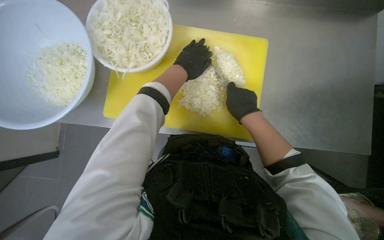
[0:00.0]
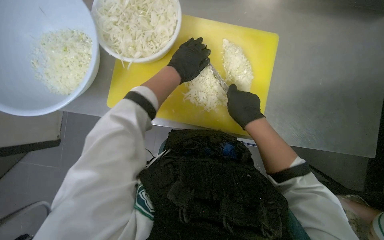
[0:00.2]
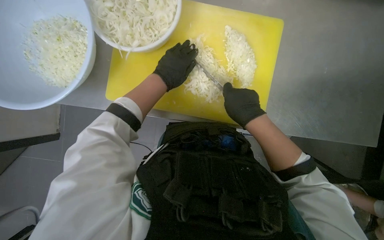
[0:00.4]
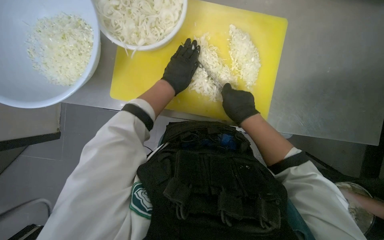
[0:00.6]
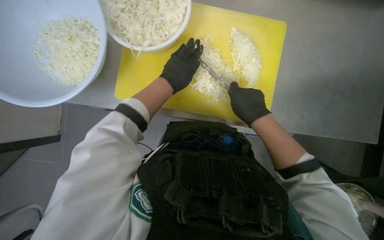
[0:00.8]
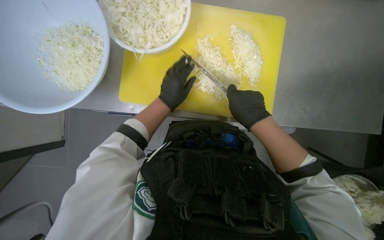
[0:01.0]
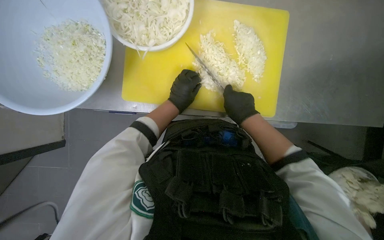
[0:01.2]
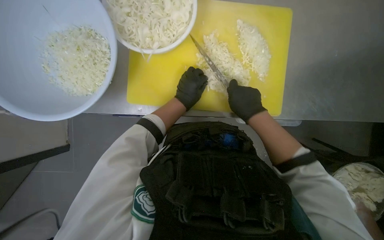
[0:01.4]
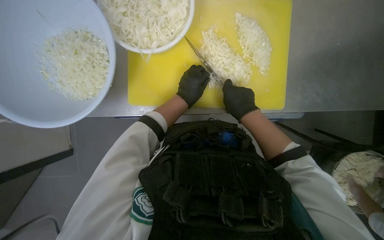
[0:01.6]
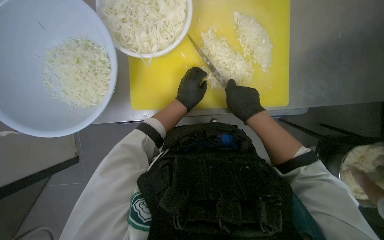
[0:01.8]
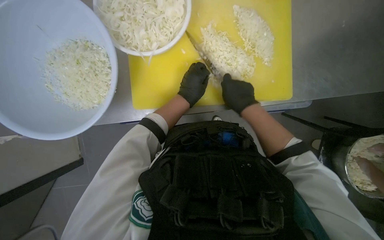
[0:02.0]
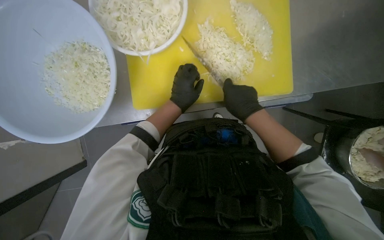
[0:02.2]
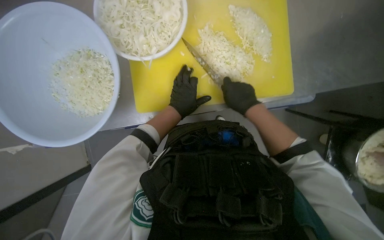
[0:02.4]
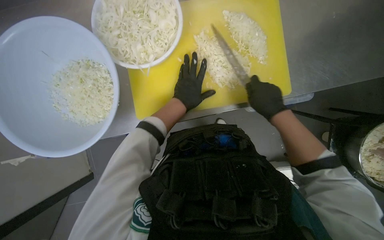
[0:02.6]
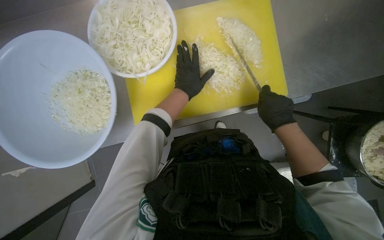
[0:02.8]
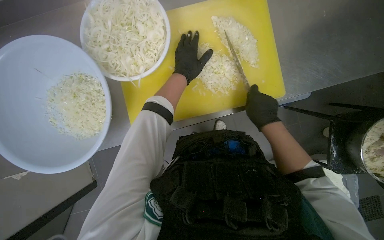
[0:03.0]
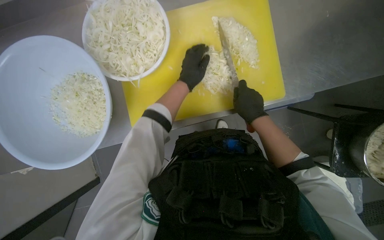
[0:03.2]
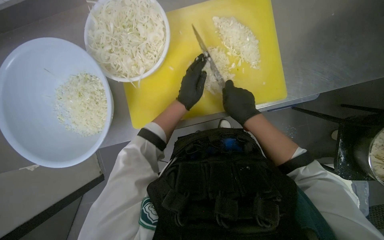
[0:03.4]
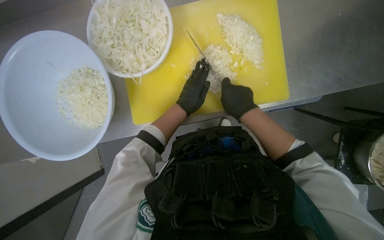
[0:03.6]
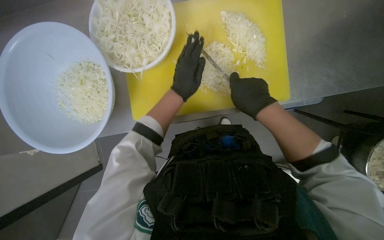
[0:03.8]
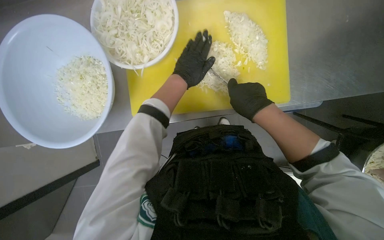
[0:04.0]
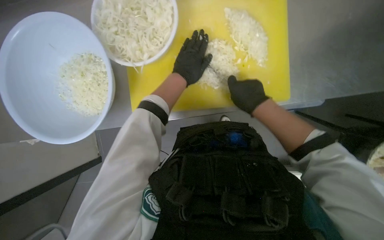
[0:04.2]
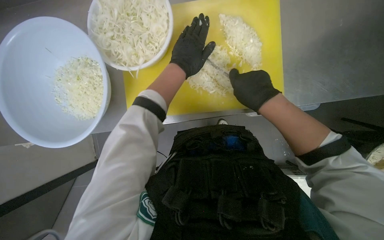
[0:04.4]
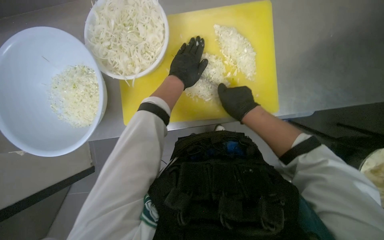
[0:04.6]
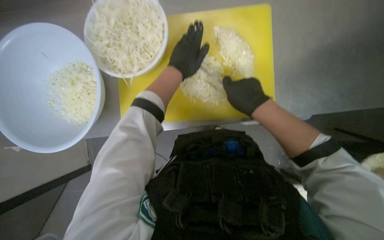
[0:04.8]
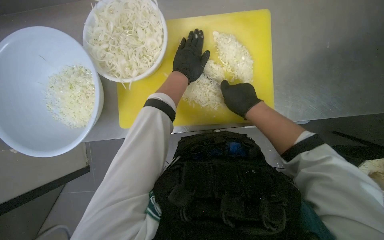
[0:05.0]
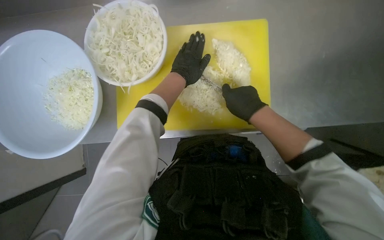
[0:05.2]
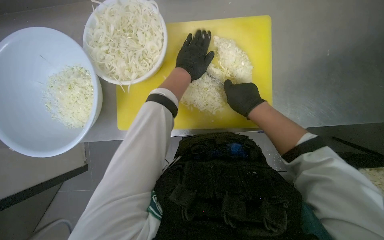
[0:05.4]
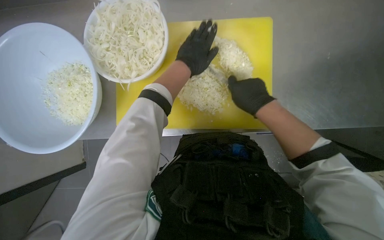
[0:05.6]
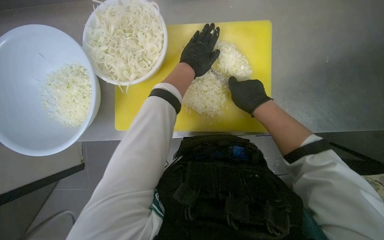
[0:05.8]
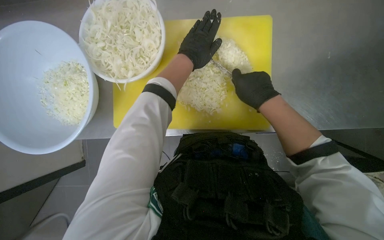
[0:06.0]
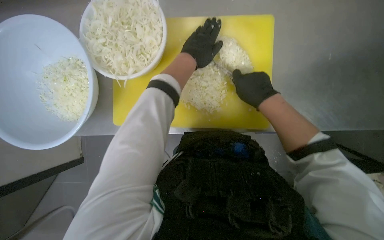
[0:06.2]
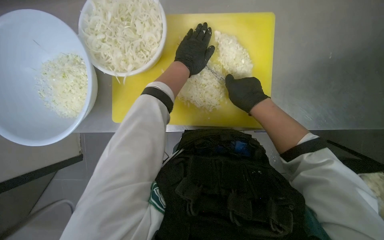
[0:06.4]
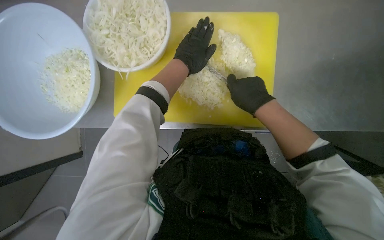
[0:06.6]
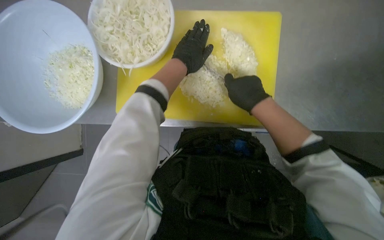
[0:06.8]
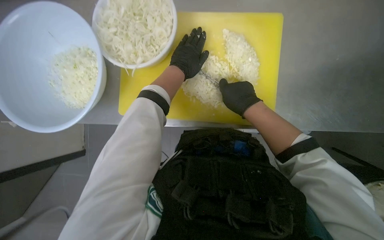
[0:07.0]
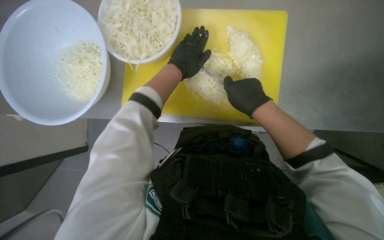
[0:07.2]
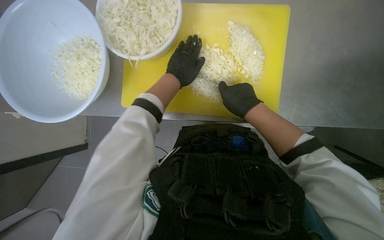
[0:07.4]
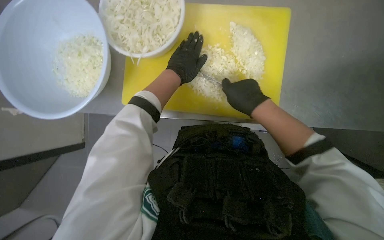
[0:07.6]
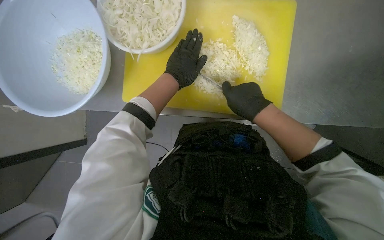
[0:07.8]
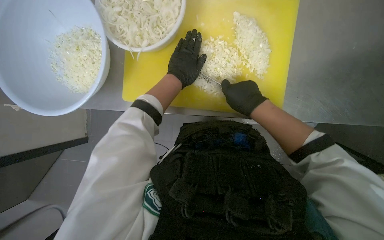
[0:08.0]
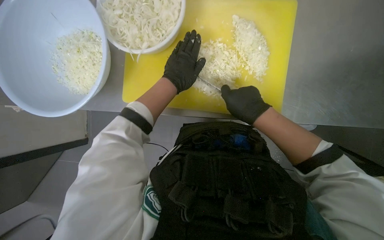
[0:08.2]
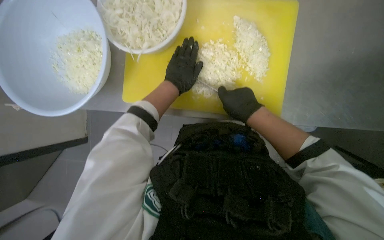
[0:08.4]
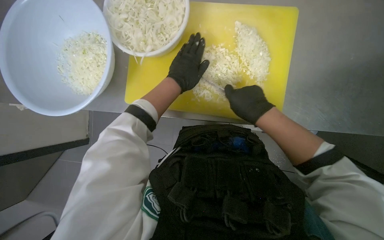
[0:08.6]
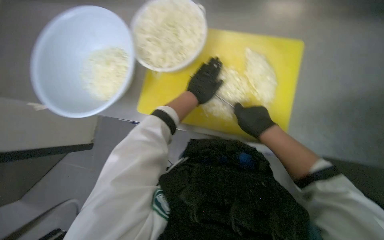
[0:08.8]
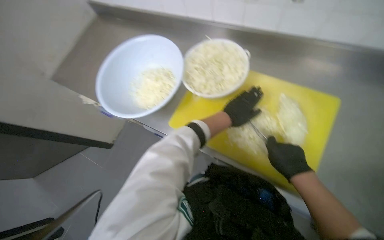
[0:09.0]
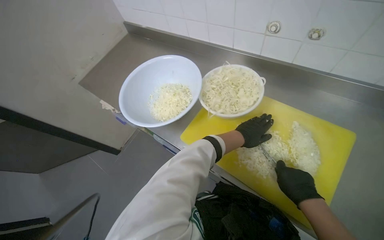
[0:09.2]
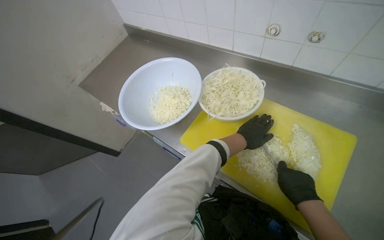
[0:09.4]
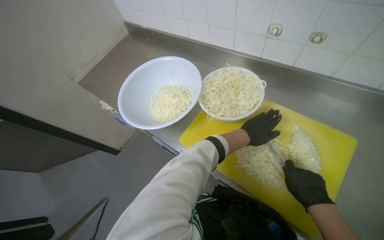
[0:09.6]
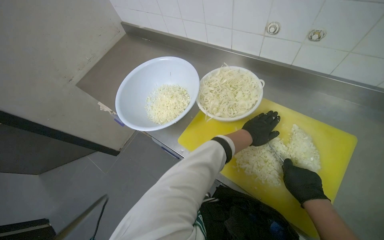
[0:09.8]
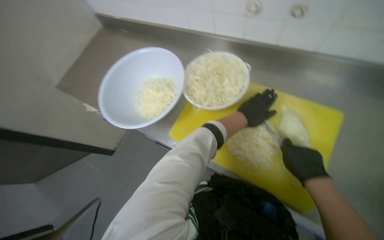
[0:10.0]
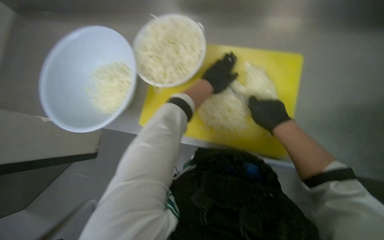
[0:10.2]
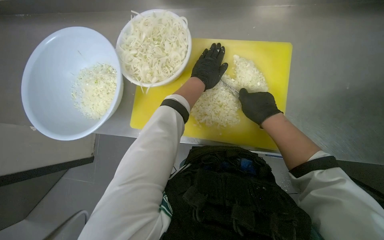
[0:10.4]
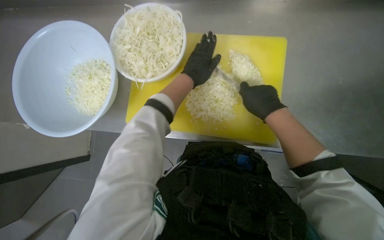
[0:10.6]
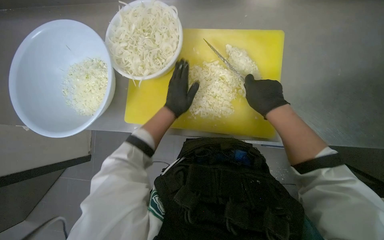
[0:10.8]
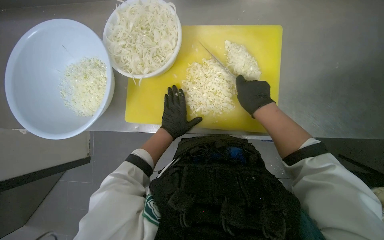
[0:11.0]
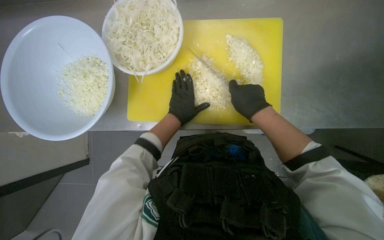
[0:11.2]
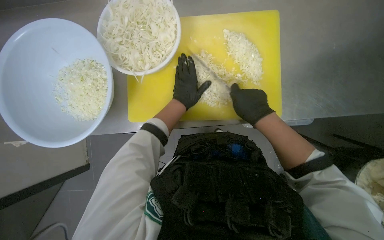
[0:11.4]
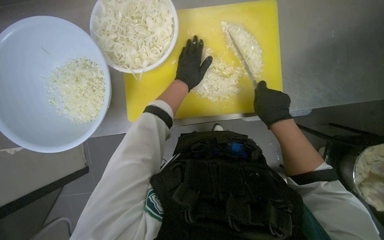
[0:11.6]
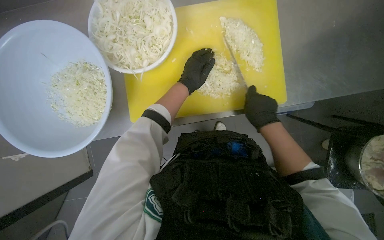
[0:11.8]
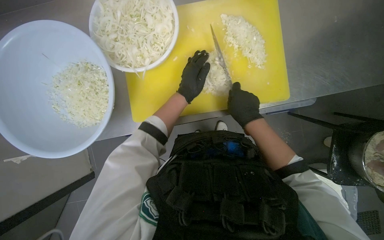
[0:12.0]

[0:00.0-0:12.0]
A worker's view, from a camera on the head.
Job: preparing food.
The whole recording: Chopping onions. The worker continues chopping onions on a yellow cutting board, then transfers them to a bowl and gets more onions to chop.
0:00.0 to 0:01.6: The left hand travels down the picture by approximately 15 cm.
0:01.6 to 0:03.0: The left hand heads up the picture, covering approximately 10 cm.
0:04.4 to 0:06.0: The hands make small movements and keep their place.
0:10.4 to 0:12.0: The left hand travels down the picture and back again, approximately 20 cm each way.

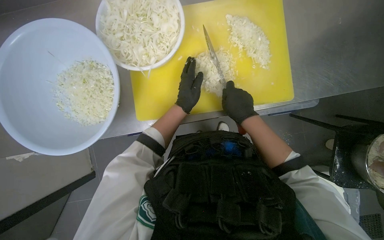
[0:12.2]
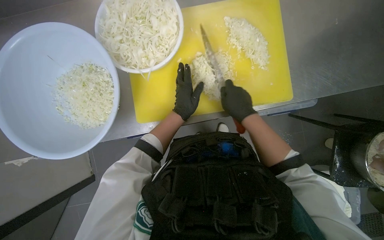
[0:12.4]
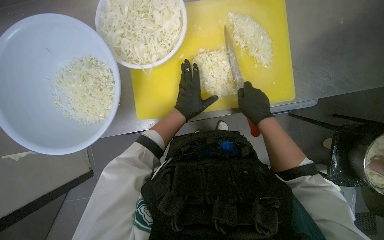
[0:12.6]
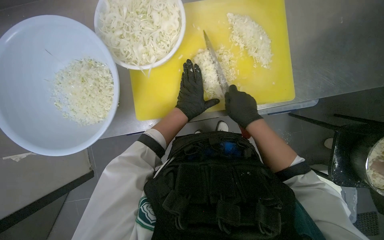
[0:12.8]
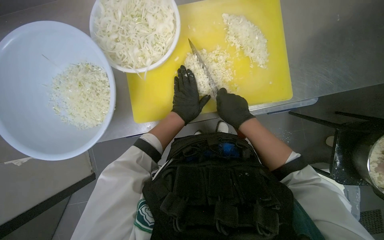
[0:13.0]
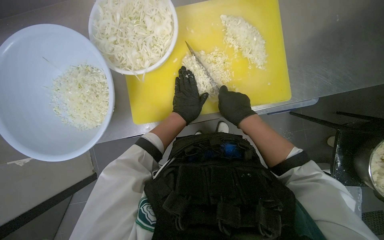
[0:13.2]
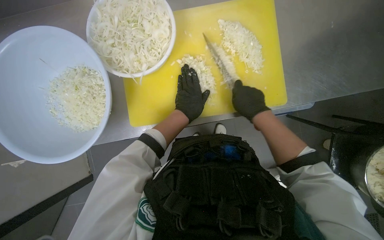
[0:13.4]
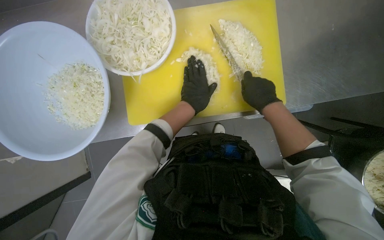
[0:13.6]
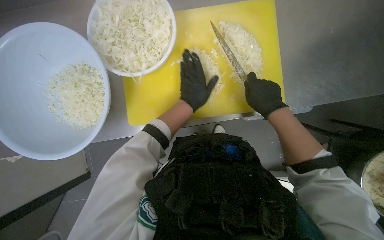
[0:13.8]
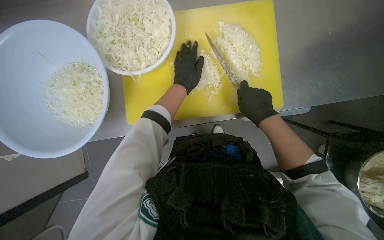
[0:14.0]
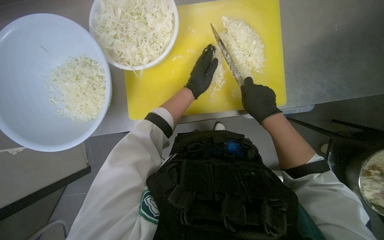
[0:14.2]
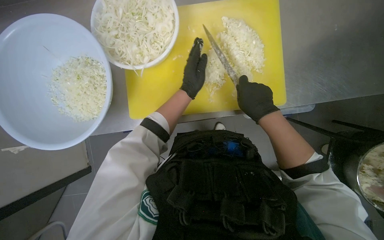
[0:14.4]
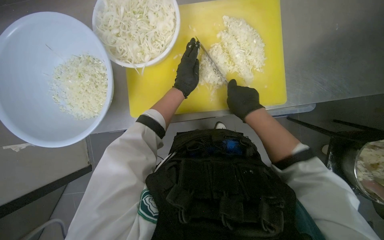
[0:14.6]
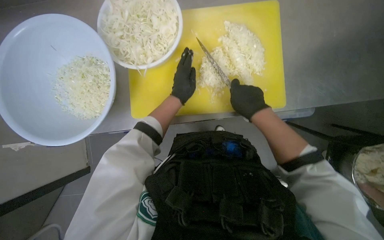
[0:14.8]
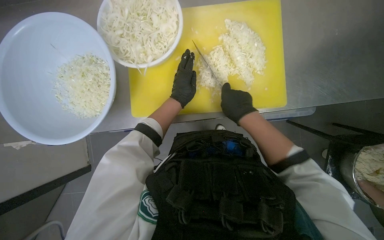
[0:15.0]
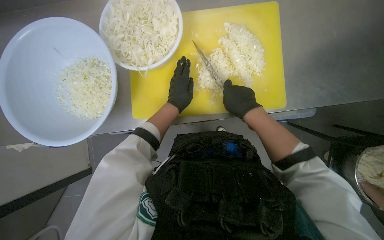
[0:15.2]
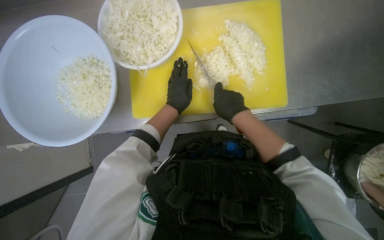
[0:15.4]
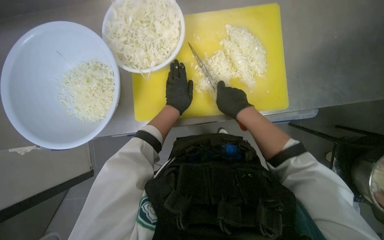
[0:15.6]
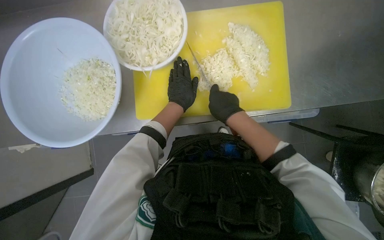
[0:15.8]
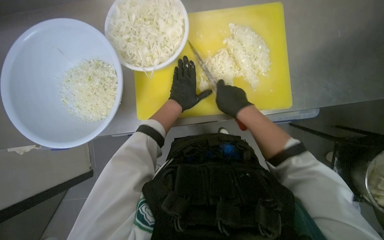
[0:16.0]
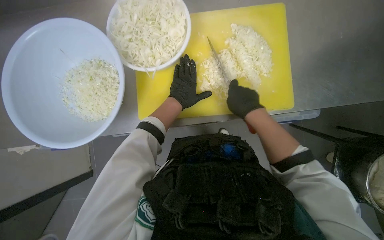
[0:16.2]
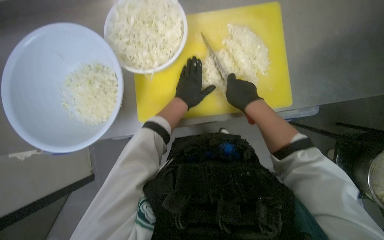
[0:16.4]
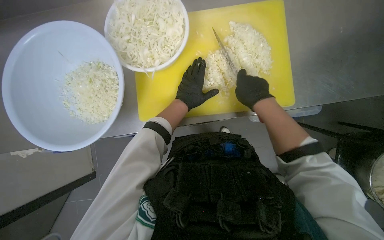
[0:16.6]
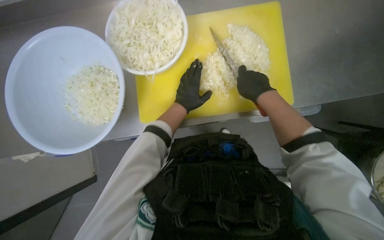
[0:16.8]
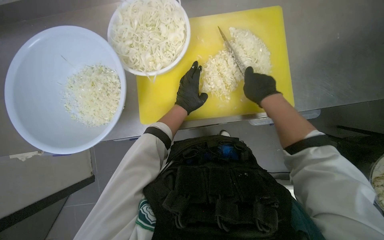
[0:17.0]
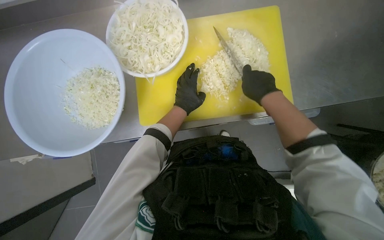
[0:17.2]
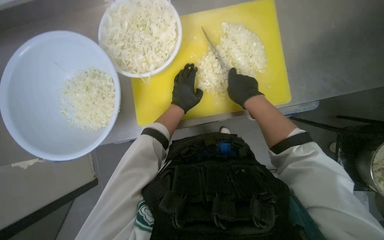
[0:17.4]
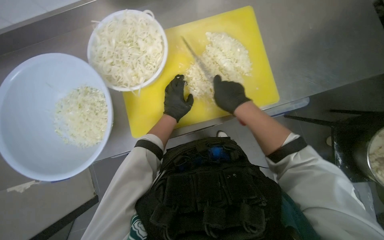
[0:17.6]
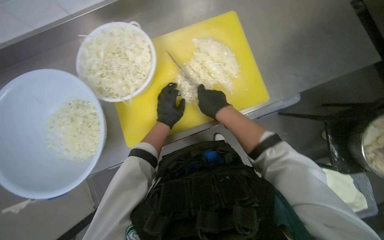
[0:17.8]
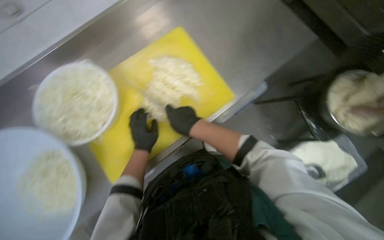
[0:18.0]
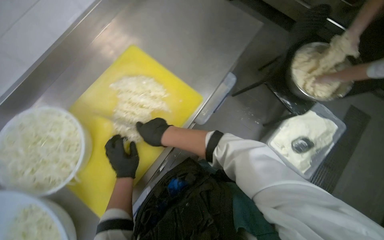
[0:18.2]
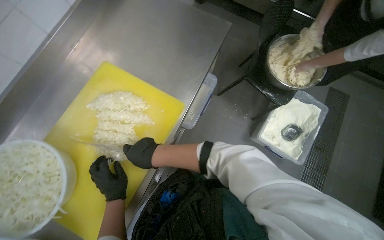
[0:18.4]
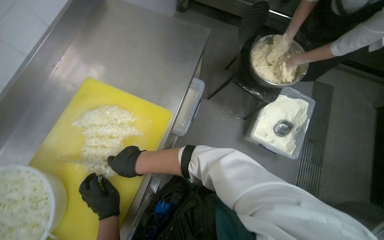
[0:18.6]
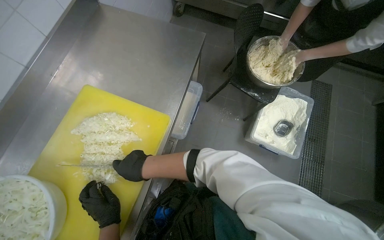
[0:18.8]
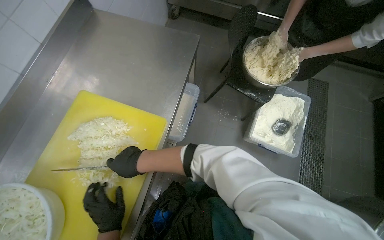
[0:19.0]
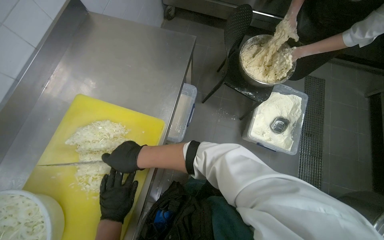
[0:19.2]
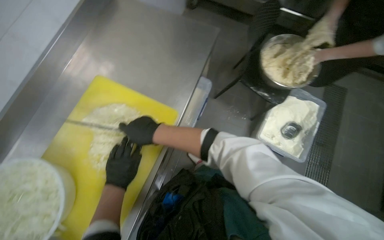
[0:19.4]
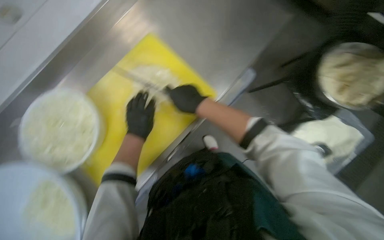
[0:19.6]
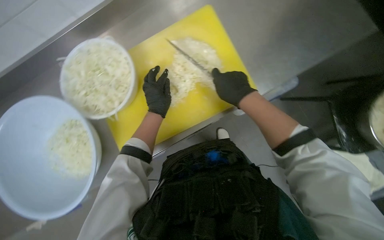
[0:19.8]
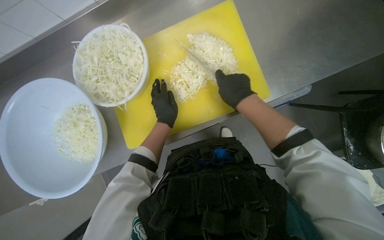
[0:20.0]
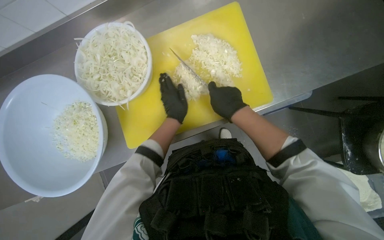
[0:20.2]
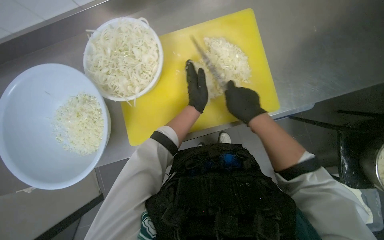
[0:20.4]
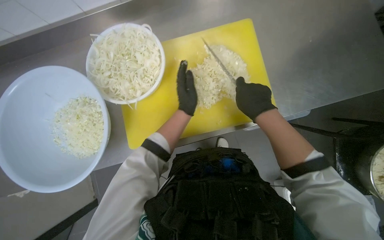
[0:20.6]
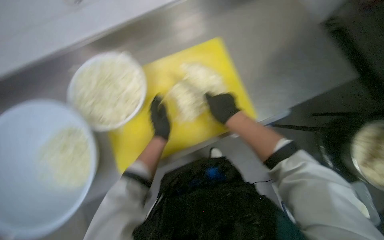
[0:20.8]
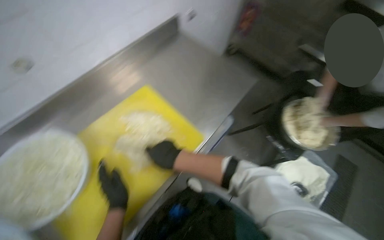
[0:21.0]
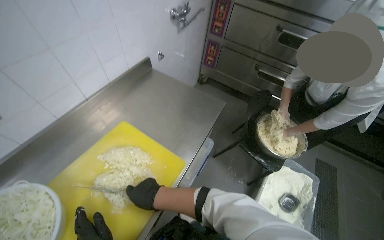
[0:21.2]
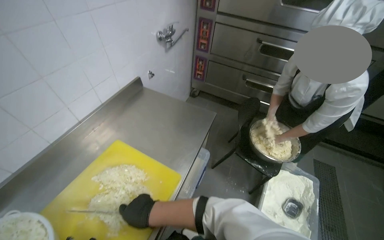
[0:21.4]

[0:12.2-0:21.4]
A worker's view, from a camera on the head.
Job: preparing food.
The whole recording: Chopping onions. The worker continues chopping onions on a yellow cutting board, then transfers them to a bowl and gets more onions to chop.
0:12.2 to 0:13.8: The right hand heads to the right, covering about 10 cm.
0:13.8 to 0:15.2: The hands stay close to where they were, moving slightly.
0:15.2 to 0:16.8: The hands make small movements and keep their place.
0:16.8 to 0:18.4: The head turns to the right by roughly 55 degrees.
0:18.4 to 0:19.8: The head turns to the left by approximately 35 degrees.
0:19.8 to 0:21.4: The wearer looks about 40 degrees further to the right. The camera pitches upward, by some 30 degrees.
